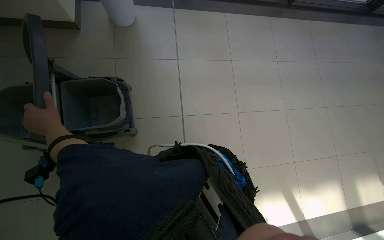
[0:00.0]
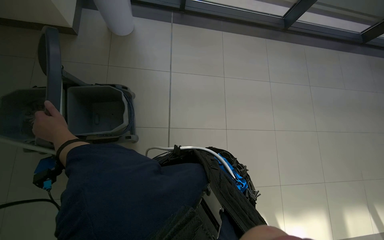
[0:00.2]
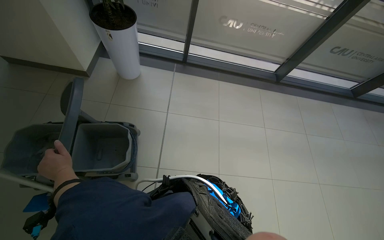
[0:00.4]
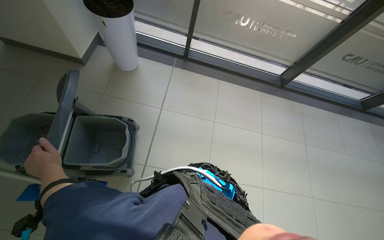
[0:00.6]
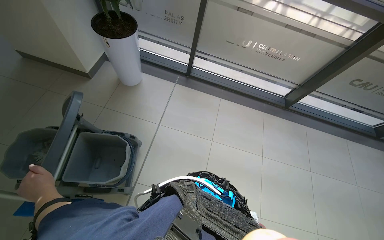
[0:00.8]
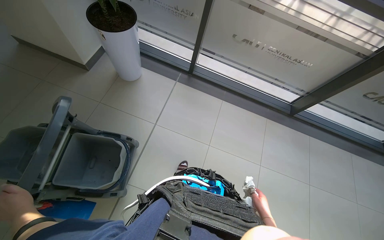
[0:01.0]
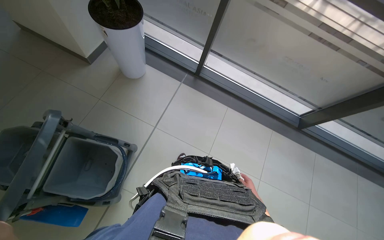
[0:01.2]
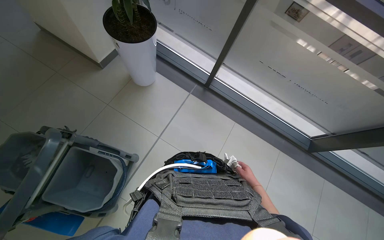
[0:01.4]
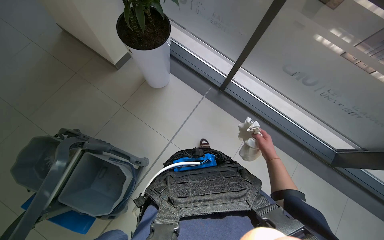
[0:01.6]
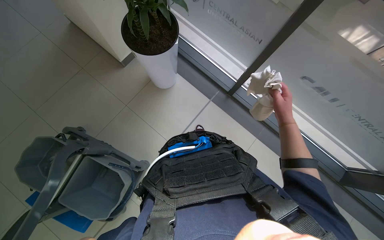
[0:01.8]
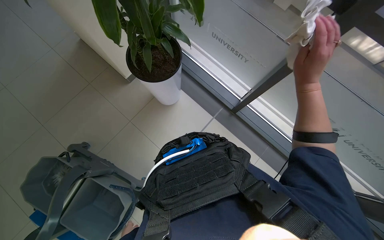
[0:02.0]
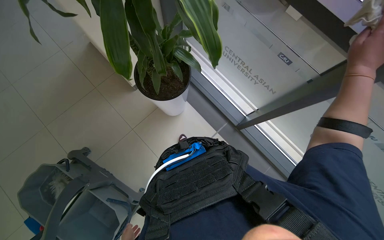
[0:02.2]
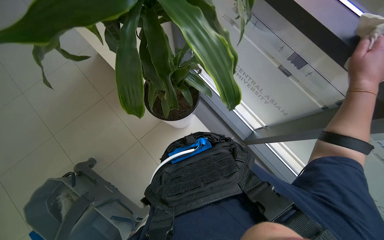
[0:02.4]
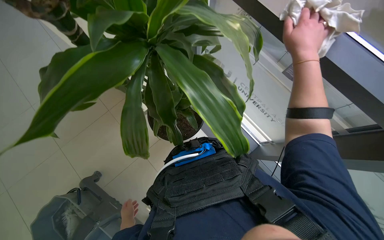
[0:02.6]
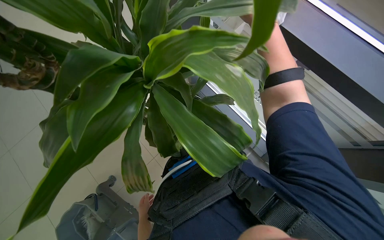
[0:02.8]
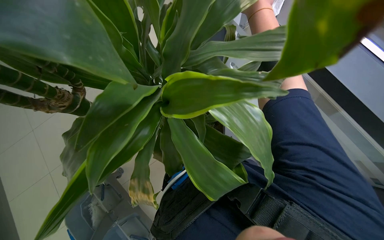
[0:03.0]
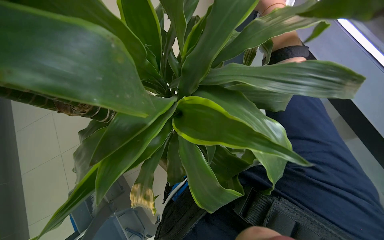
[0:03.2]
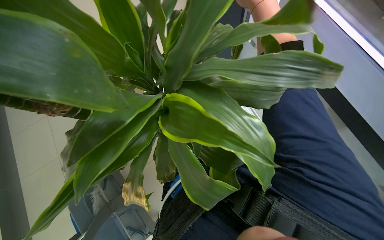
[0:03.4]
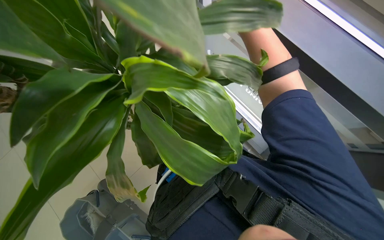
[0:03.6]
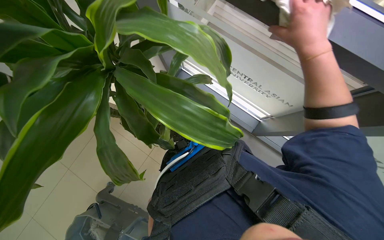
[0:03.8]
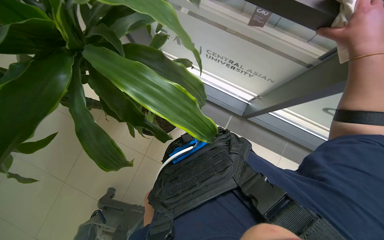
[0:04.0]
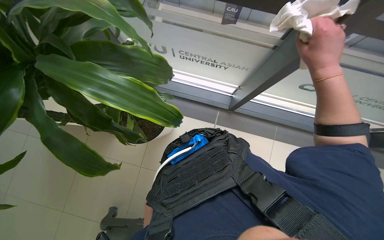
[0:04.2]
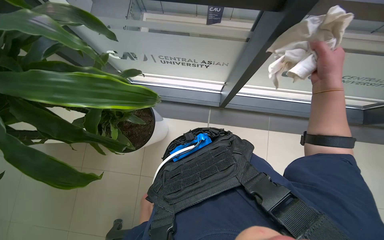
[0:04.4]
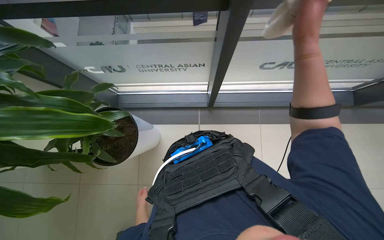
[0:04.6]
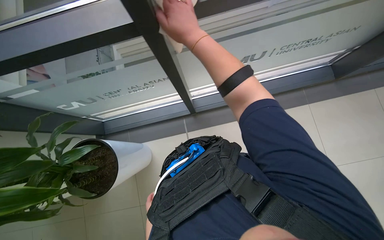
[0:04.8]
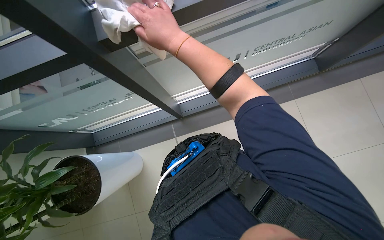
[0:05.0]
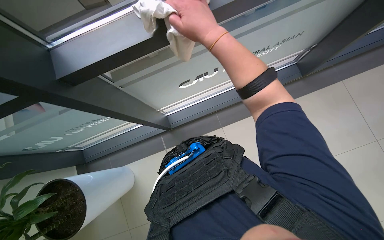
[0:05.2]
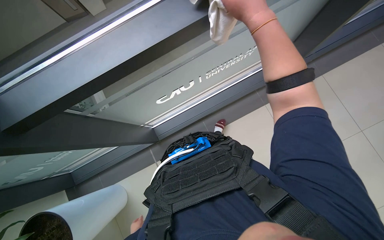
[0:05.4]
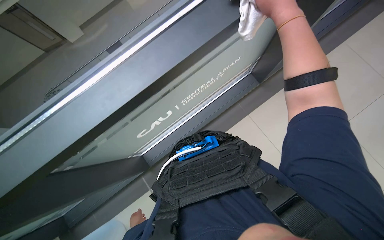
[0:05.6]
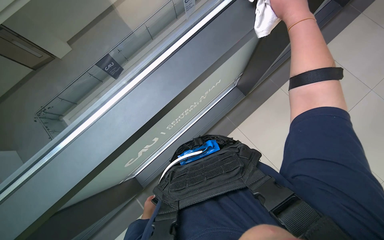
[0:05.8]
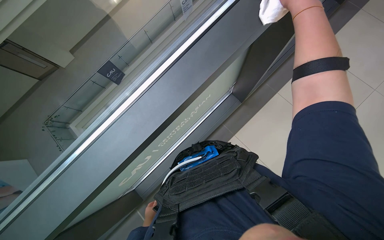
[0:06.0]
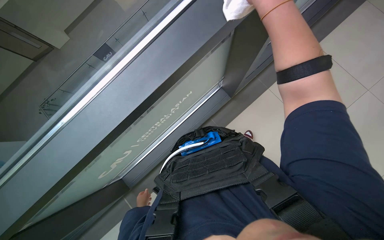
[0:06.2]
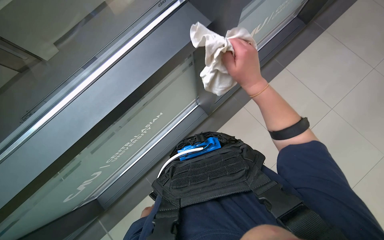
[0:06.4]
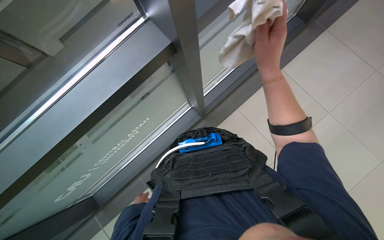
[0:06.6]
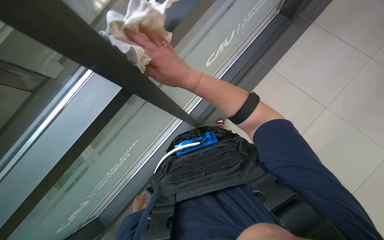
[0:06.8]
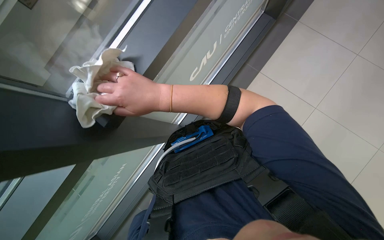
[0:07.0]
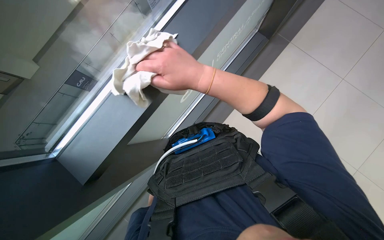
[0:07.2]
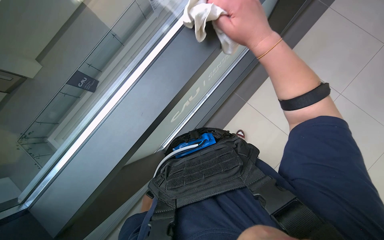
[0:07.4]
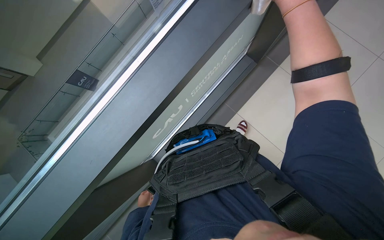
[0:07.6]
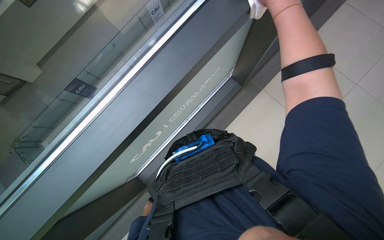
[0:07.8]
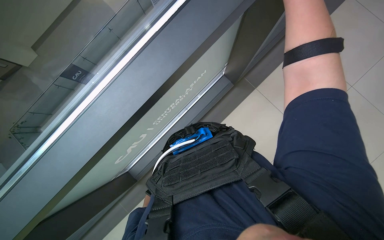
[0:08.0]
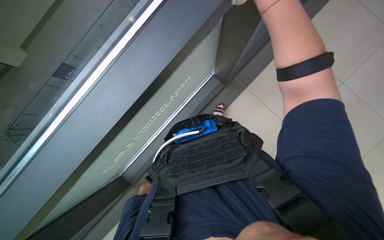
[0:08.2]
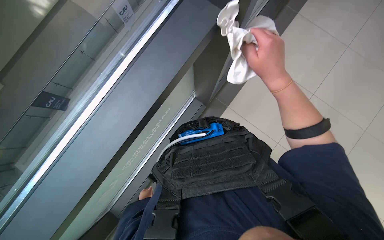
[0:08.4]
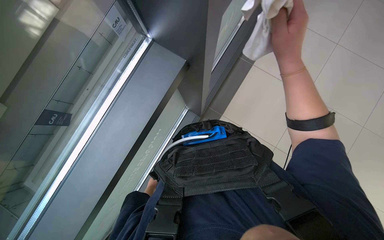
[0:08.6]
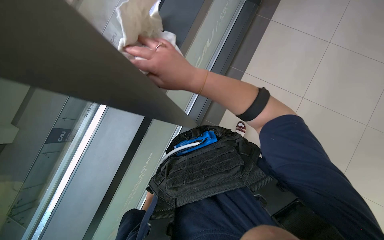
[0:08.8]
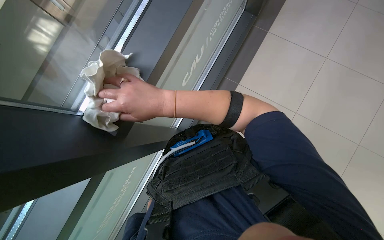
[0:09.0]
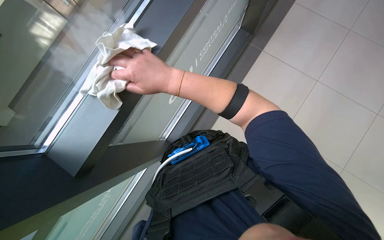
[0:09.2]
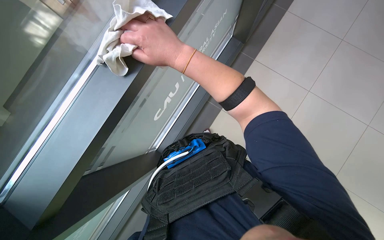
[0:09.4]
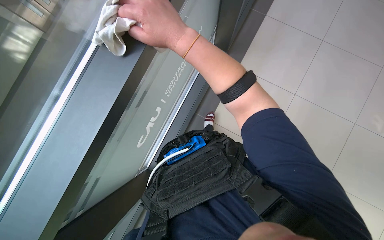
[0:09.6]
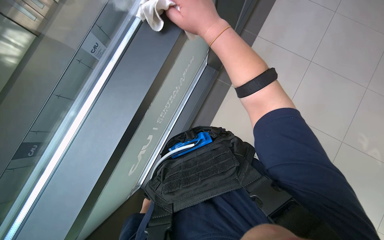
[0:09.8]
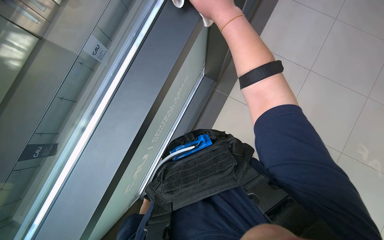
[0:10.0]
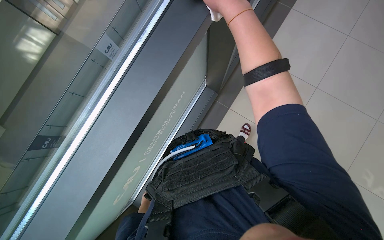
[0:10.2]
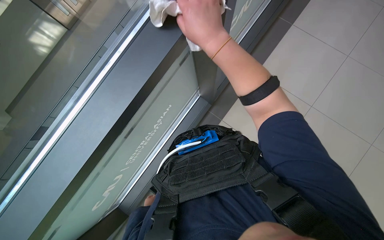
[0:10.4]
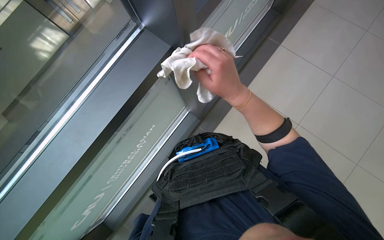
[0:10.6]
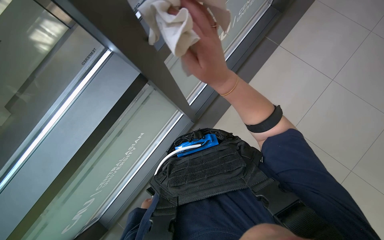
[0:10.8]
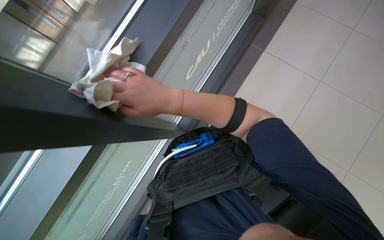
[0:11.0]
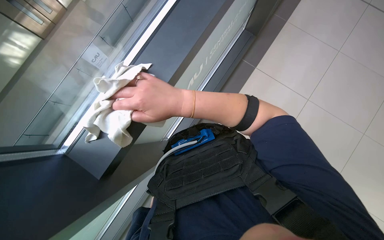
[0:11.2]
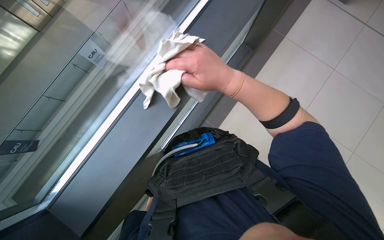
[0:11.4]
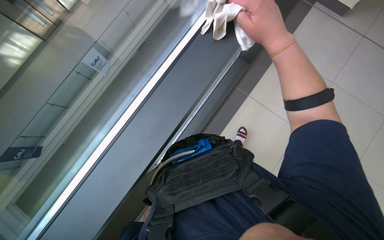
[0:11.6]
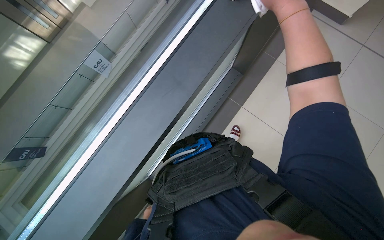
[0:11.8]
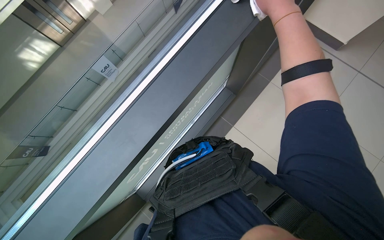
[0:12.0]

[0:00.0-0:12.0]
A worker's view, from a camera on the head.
Job: wiping surfaces.
The whole recording: Wiping glass partition. The worker wipes the glass partition with a white cloth.
0:00.0 to 0:01.6: The camera is carried roughly 1 m. The wearer looks some 35 degrees further to the left.
0:01.6 to 0:03.0: The camera travels approximately 80 cm. The head turns to the left by roughly 25 degrees.
0:03.0 to 0:04.4: The wearer's head swings roughly 45 degrees to the right.
0:04.4 to 0:06.0: The camera travels roughly 60 cm. Everything in view rotates roughly 45 degrees counterclockwise.
0:06.0 to 0:07.6: The right hand travels to the left and back again, about 35 cm each way.
0:07.6 to 0:09.0: The right hand shifts approximately 40 cm to the left, down the picture and farther from the camera.
0:09.0 to 0:10.4: The right hand moves up the picture, some 10 cm.

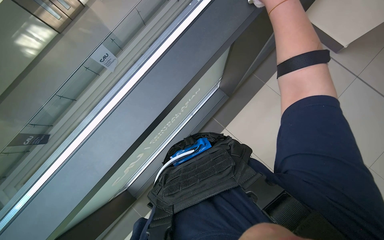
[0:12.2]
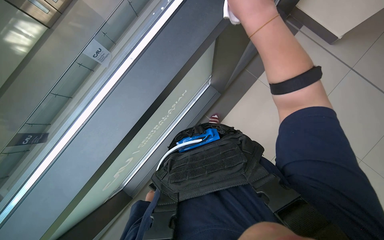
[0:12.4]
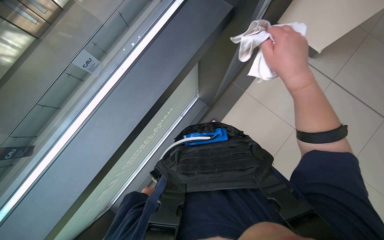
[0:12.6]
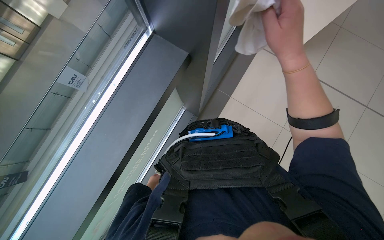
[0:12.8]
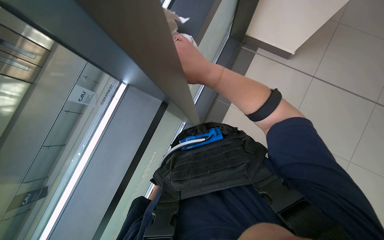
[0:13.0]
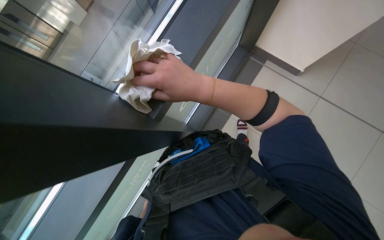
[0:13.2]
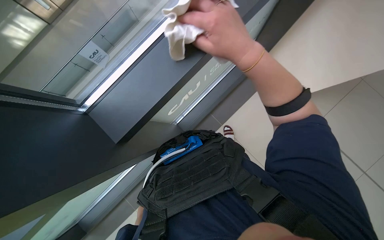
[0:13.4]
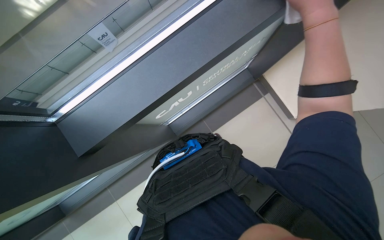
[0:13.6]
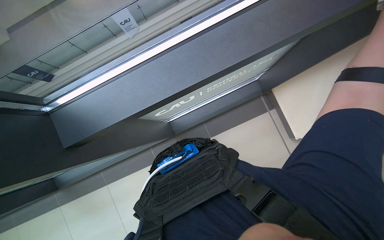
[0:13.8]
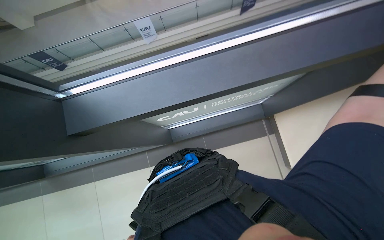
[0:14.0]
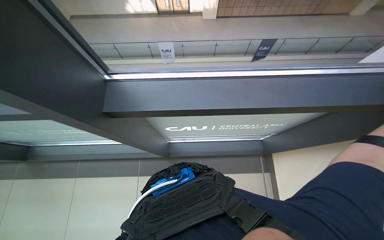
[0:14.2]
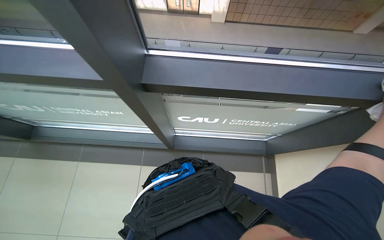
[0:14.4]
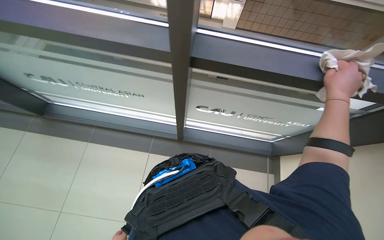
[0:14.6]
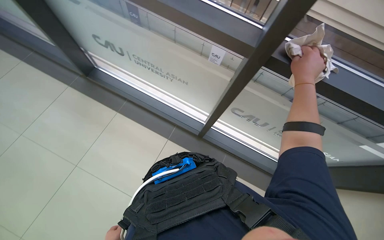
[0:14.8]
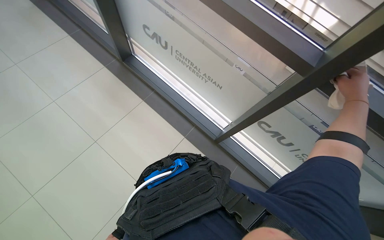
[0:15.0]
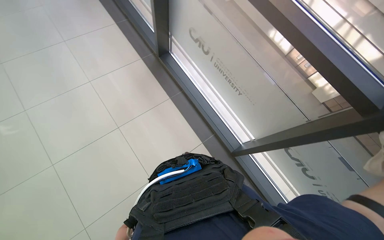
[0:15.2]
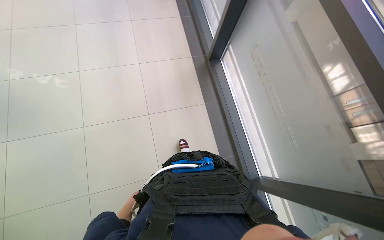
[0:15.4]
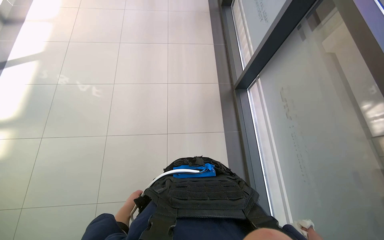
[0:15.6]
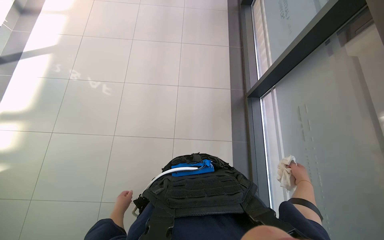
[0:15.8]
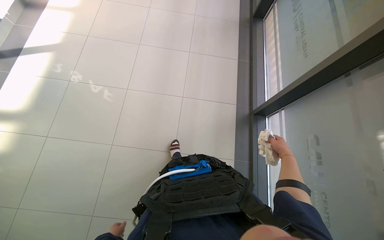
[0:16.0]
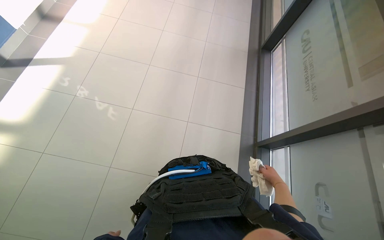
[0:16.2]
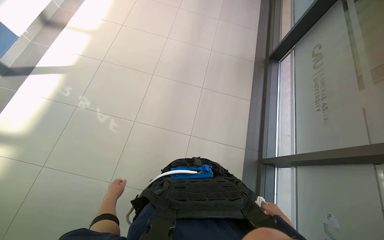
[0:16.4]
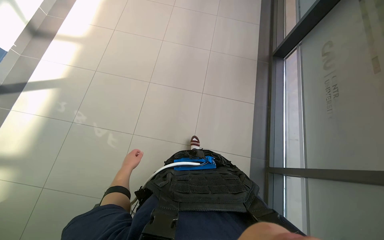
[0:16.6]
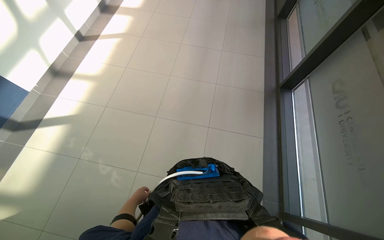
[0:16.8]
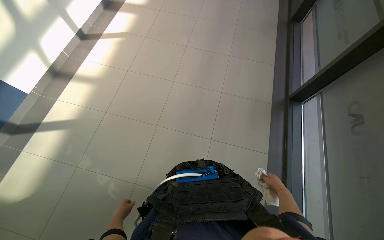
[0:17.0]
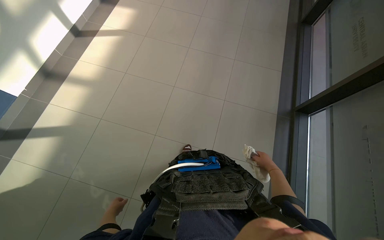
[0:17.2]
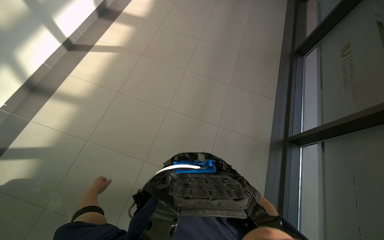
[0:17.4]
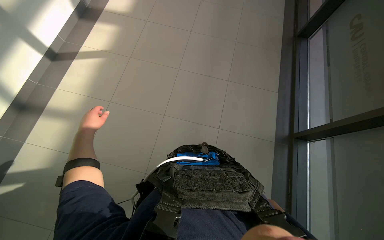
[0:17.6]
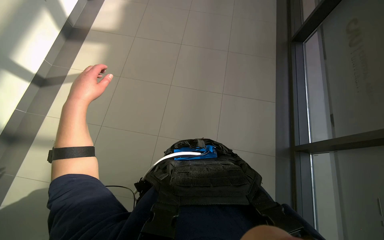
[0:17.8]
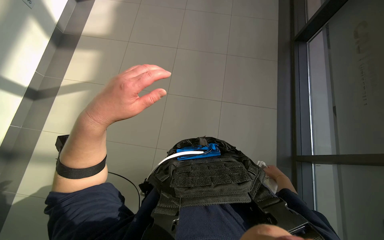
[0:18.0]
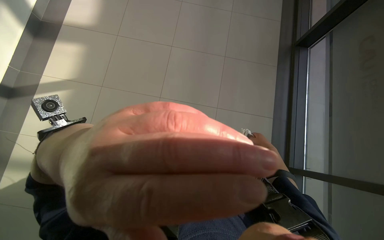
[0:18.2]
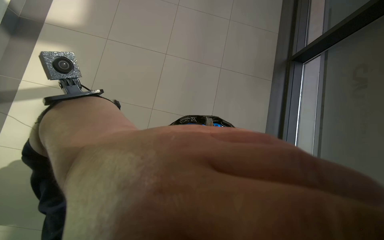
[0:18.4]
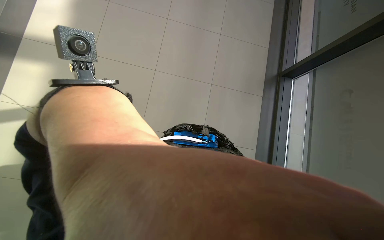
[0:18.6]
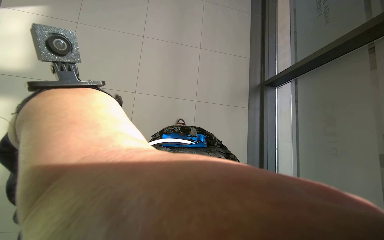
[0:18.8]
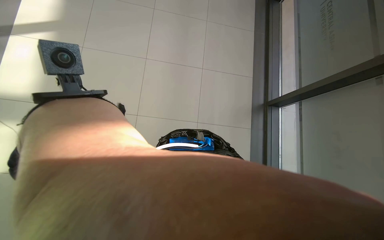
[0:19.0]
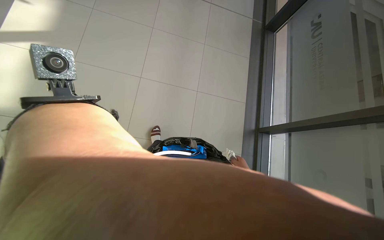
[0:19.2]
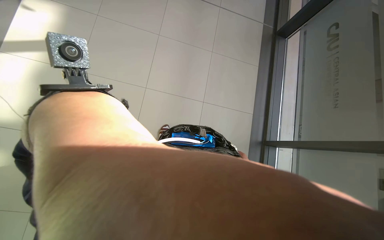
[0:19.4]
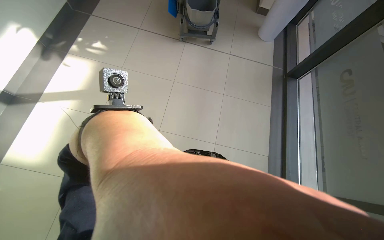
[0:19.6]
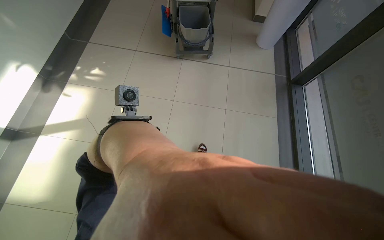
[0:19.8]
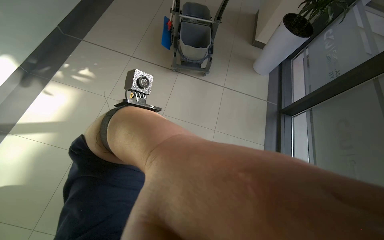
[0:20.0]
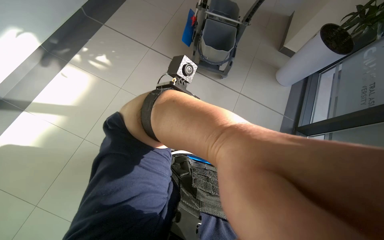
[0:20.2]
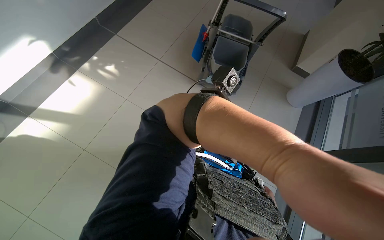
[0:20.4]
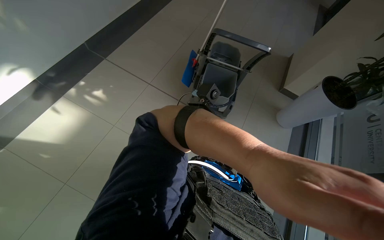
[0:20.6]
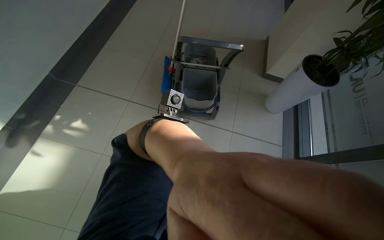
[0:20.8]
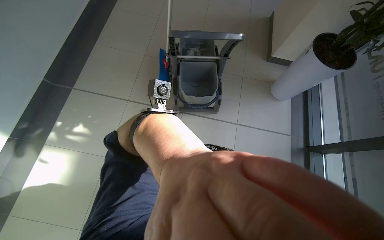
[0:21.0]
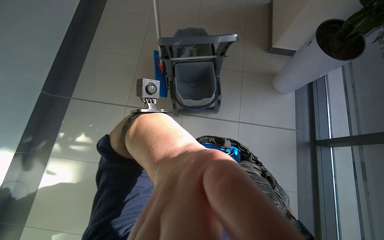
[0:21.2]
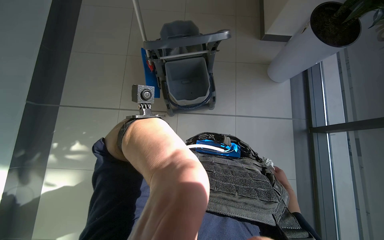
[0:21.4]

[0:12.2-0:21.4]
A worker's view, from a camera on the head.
Job: wiping surfaces.
The whole recording: Wiping glass partition. The worker wipes the glass partition with a white cloth.
0:16.8 to 0:18.4: The wearer moves approximately 1.5 m.
0:18.4 to 0:19.8: The wearer looks approximately 35 degrees further upward.
0:19.8 to 0:21.4: The head travels roughly 1 m.
